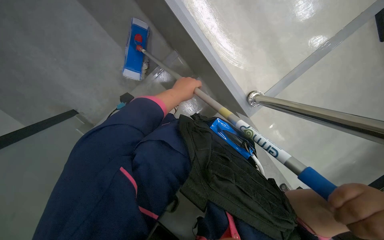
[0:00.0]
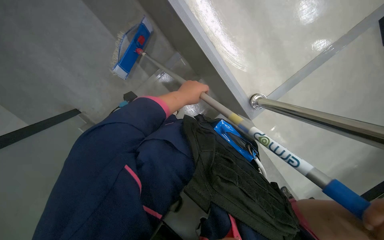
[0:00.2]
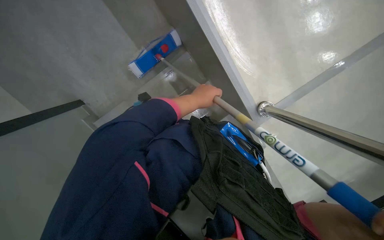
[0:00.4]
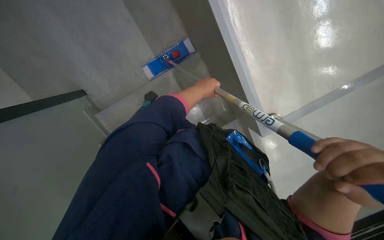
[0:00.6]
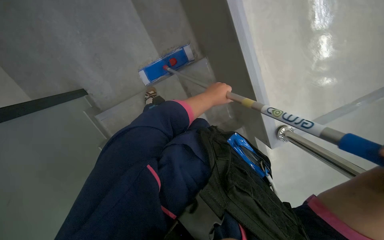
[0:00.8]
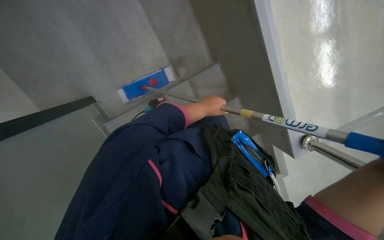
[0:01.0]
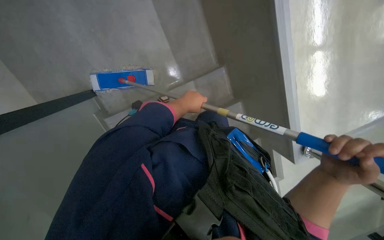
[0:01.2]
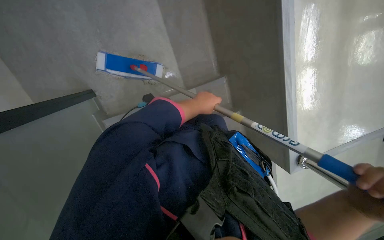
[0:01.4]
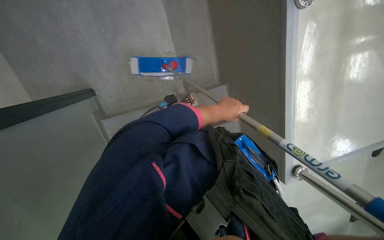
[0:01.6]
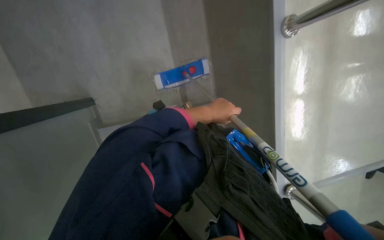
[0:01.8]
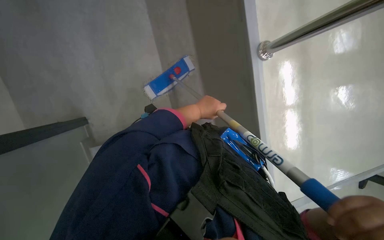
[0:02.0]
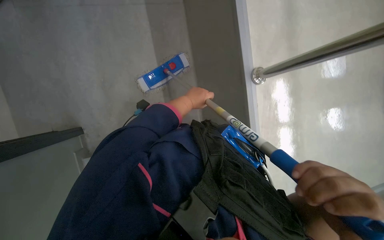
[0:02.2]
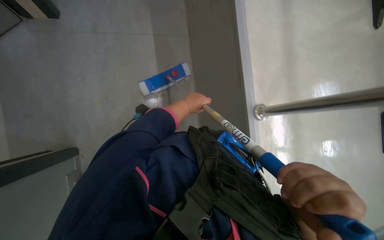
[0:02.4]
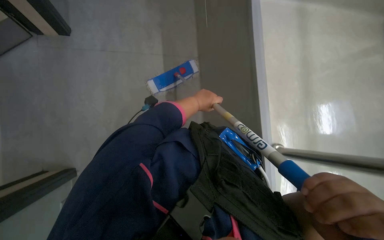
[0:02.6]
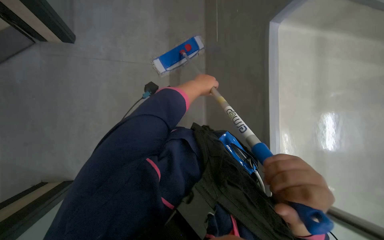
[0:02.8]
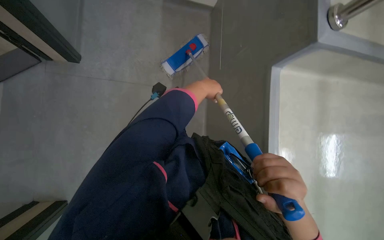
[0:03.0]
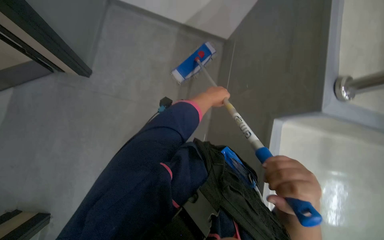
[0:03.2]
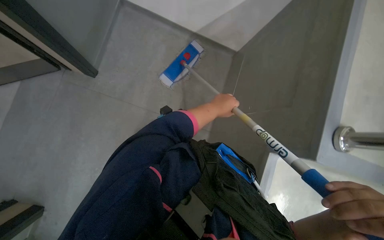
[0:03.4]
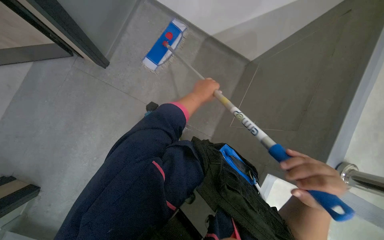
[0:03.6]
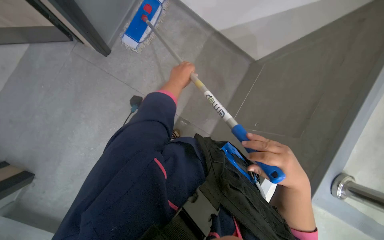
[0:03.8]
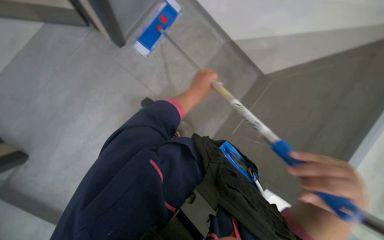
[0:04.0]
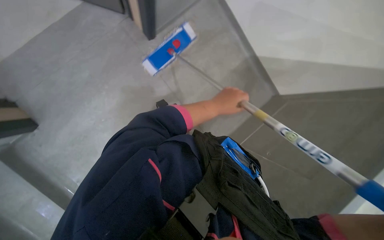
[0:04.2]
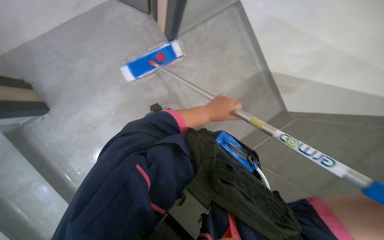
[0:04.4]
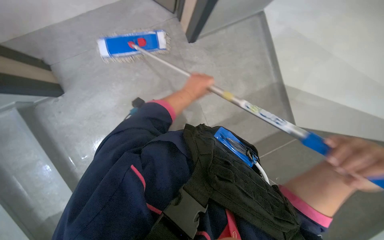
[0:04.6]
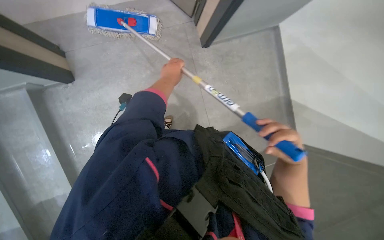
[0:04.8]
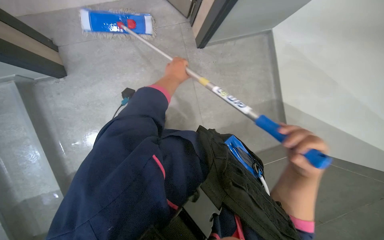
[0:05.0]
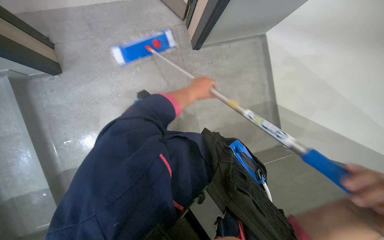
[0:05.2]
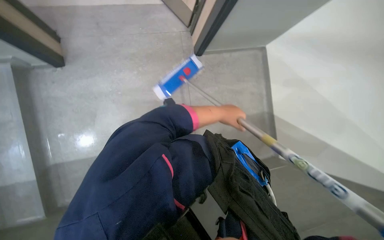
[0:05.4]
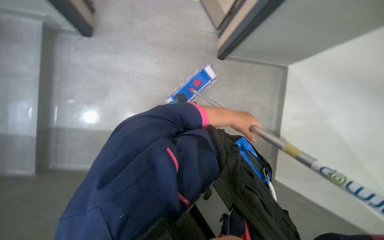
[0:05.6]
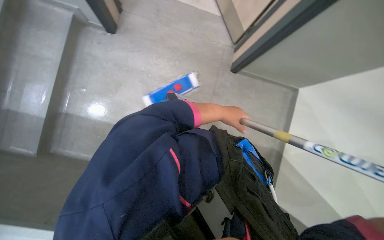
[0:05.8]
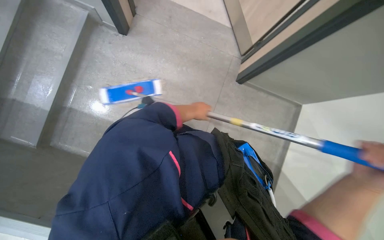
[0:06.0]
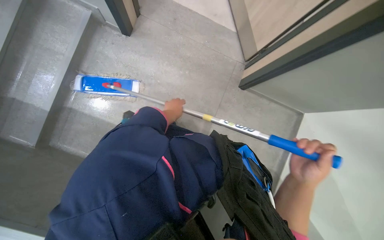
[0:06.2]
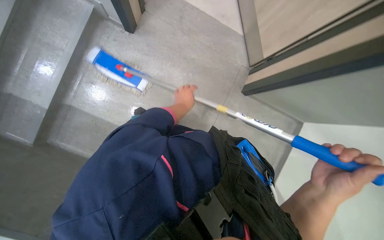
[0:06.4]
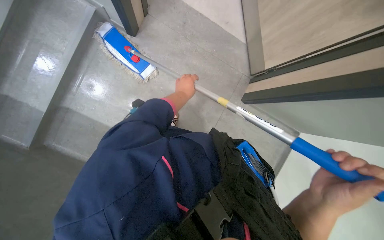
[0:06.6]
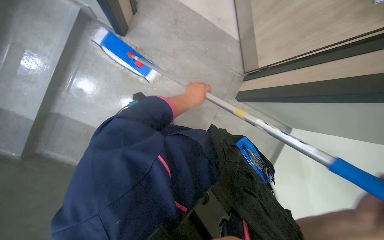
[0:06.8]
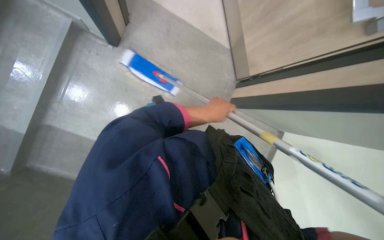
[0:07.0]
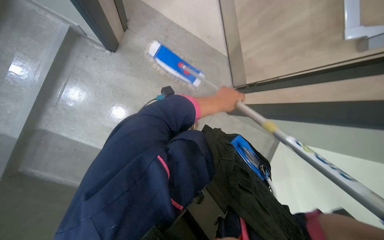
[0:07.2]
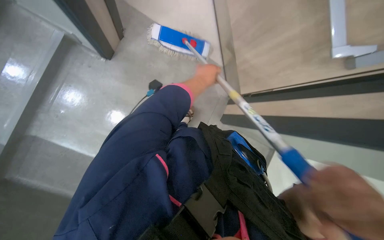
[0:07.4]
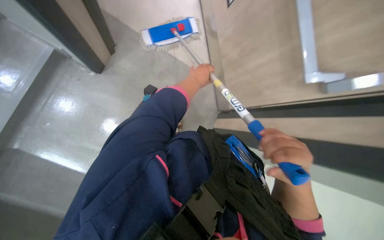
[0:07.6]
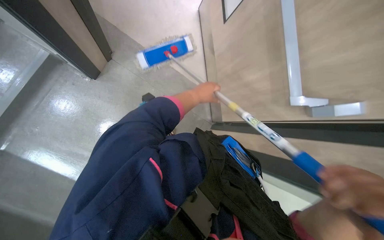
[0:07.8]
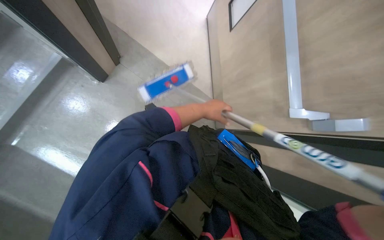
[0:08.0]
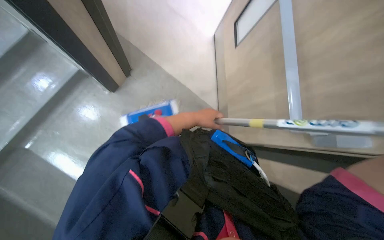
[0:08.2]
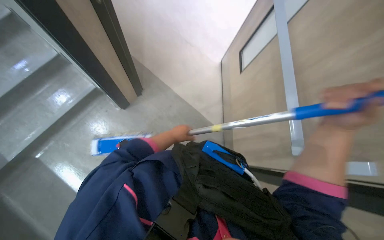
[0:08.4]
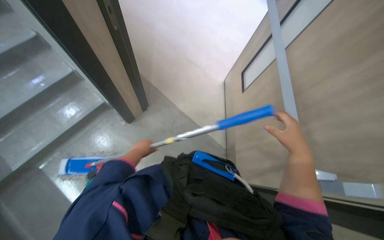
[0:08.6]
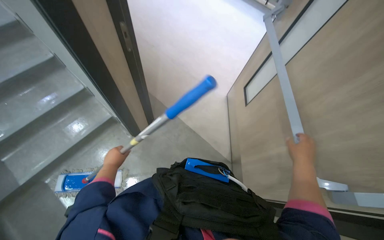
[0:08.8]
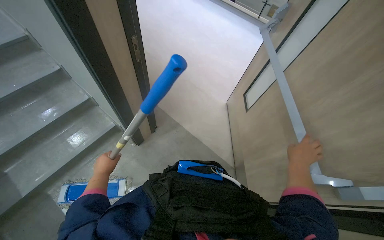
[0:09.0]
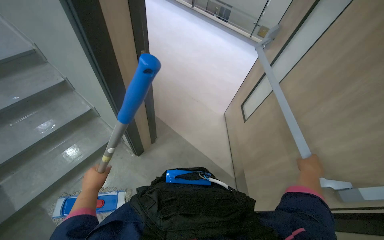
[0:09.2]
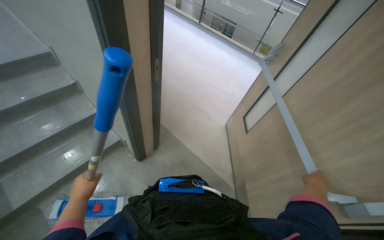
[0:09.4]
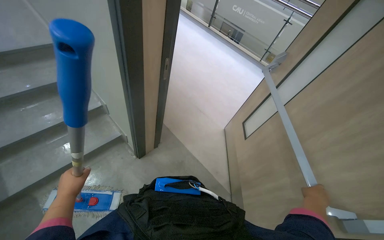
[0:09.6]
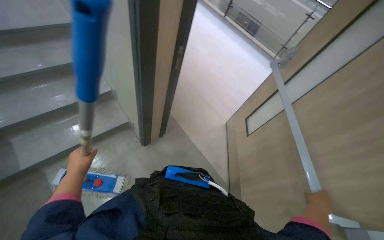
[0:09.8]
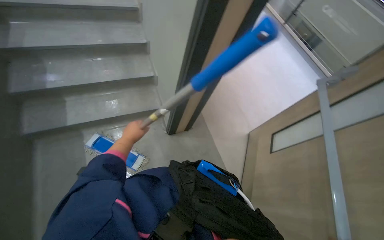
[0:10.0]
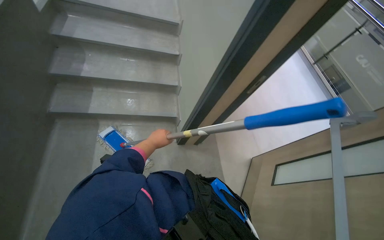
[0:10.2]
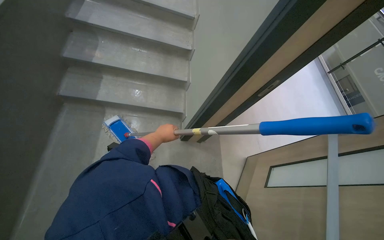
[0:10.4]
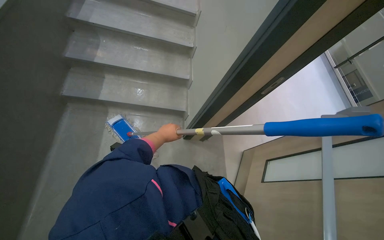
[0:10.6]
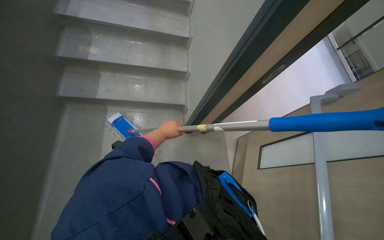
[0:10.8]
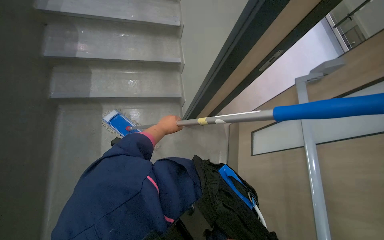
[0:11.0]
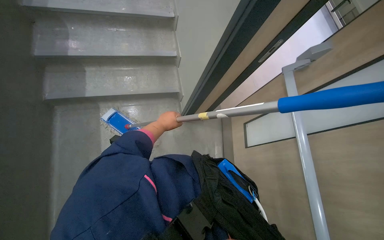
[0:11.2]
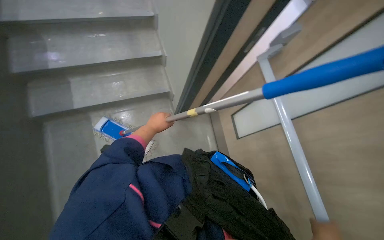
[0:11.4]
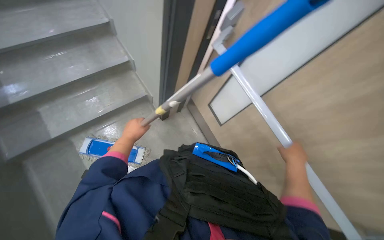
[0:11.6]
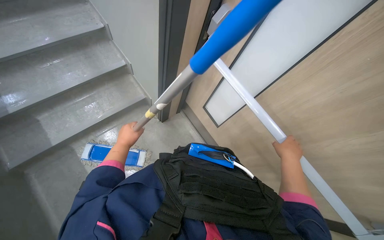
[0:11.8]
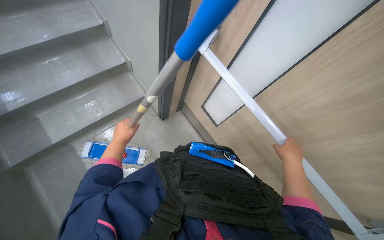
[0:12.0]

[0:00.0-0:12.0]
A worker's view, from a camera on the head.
Job: mopping floor.
The whole recording: Mopping stairs. The worker mops the stairs with a long-handled mop.
0:01.6 to 0:03.0: The left hand travels up the picture by roughly 10 cm.
0:04.4 to 0:06.0: Everything in view rotates roughly 50 degrees clockwise.
0:06.0 to 0:07.6: The left hand goes about 40 cm up the picture, and travels to the left and back again, about 5 cm each way.
0:07.6 to 0:09.0: The wearer looks approximately 40 degrees further upward. The left hand is displaced to the left and down the picture by some 30 cm.
0:09.0 to 0:10.4: The head turns to the left by roughly 50 degrees.
0:10.4 to 0:12.0: The camera pitches downward, by some 10 degrees. The scene turns about 40 degrees counterclockwise in the picture.

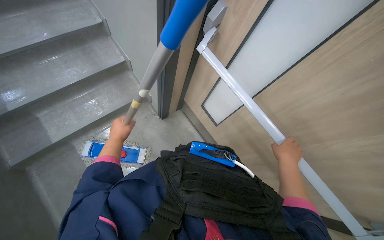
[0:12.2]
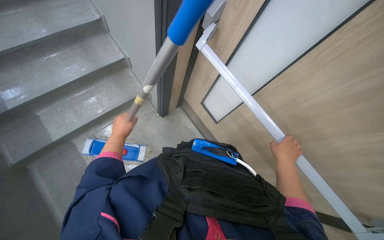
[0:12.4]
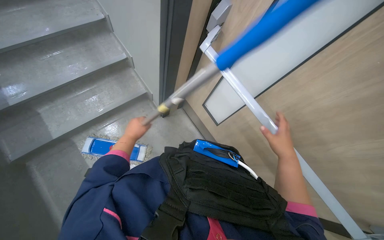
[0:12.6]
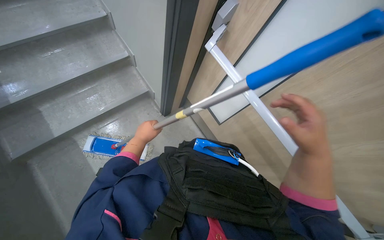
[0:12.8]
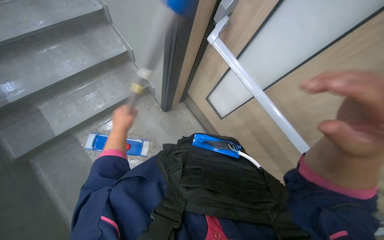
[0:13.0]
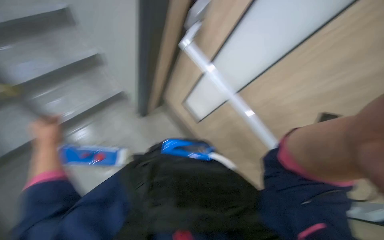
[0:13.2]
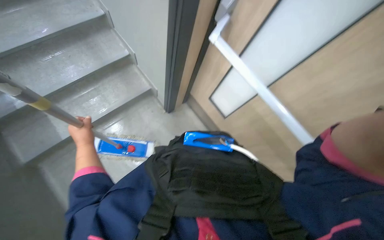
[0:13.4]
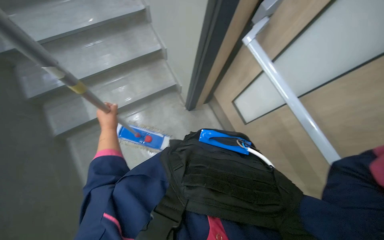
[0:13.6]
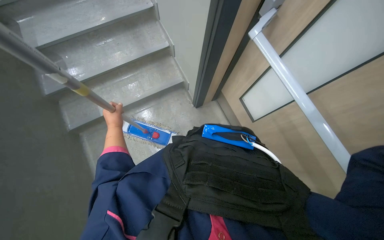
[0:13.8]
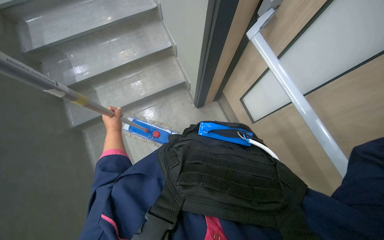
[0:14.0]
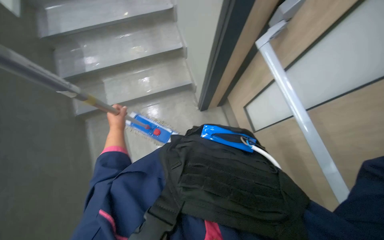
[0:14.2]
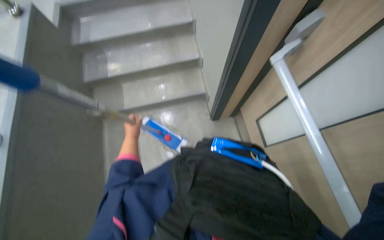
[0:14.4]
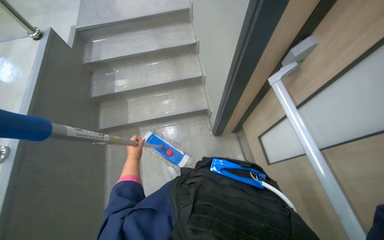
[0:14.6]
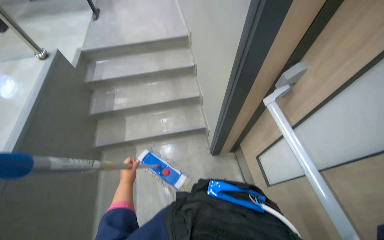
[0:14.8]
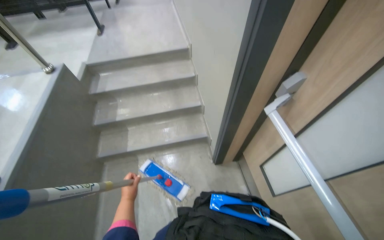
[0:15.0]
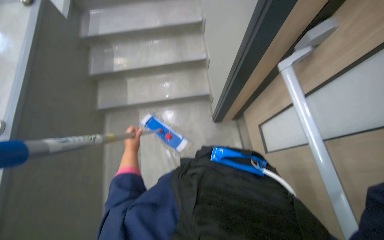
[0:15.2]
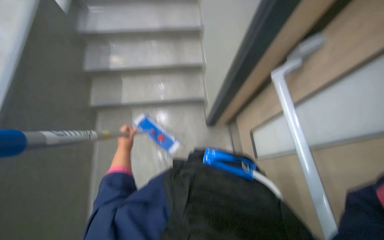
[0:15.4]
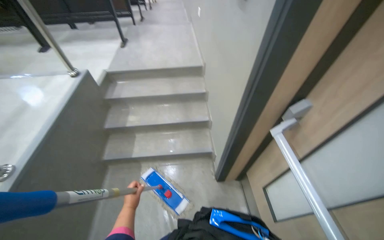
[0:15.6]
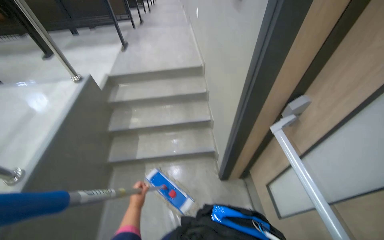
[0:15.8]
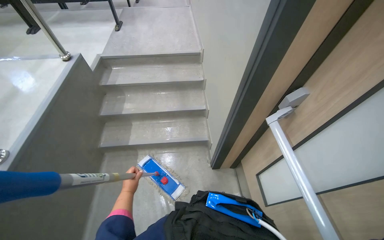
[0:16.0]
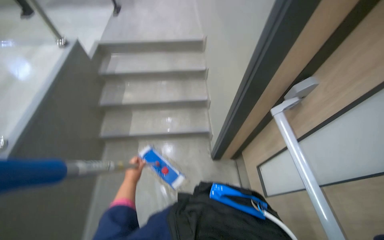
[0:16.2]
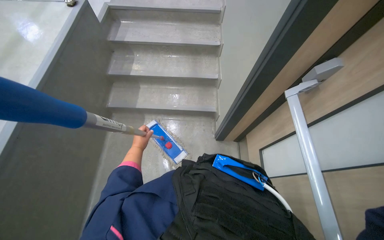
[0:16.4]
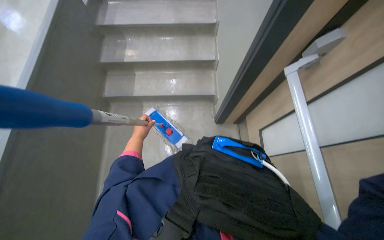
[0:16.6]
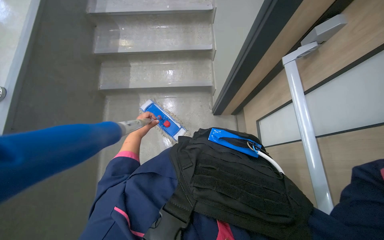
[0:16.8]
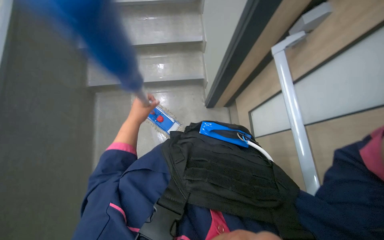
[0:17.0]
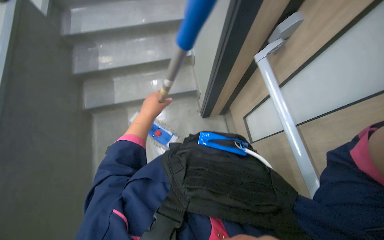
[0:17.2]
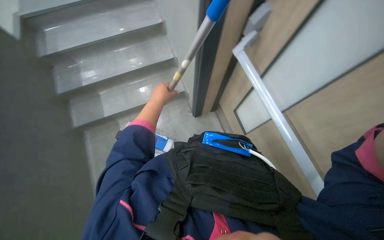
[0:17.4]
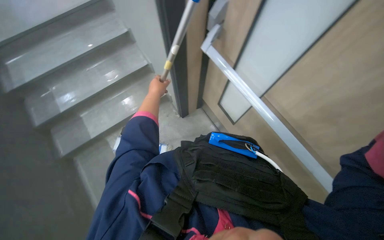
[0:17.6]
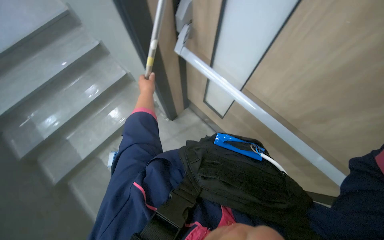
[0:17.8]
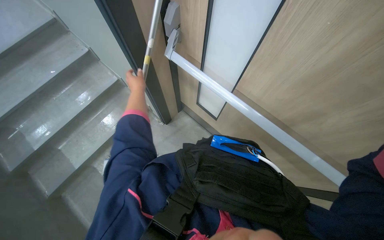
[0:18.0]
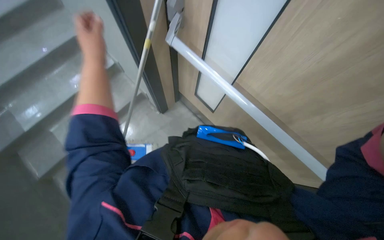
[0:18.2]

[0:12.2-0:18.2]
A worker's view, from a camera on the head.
Job: mopping floor.
The whole recording: Mopping stairs. The worker mops the stairs with a long-handled mop.
0:12.2 to 0:13.8: The left hand goes to the left and returns, about 10 cm each way.
0:13.8 to 0:15.2: The left hand moves down the picture, about 10 cm.
0:16.6 to 0:18.2: The wearer looks about 45 degrees further to the right.

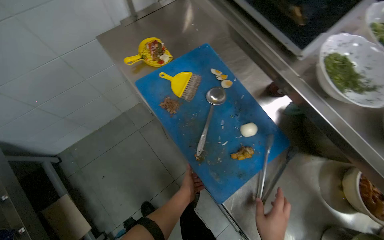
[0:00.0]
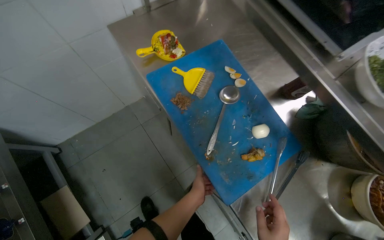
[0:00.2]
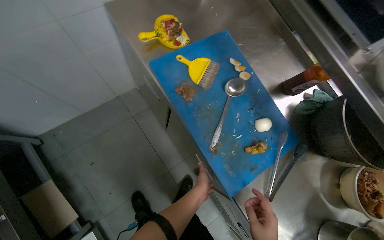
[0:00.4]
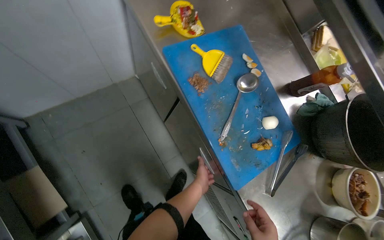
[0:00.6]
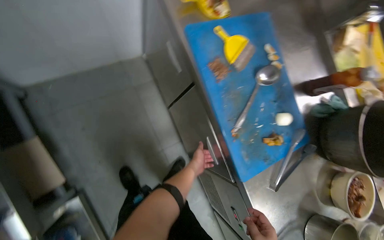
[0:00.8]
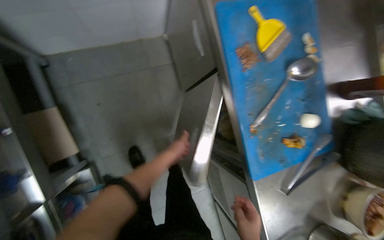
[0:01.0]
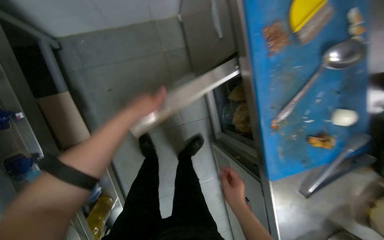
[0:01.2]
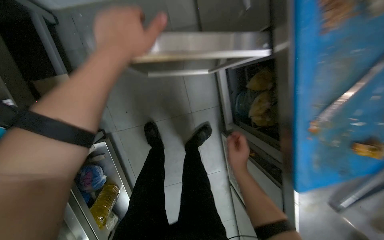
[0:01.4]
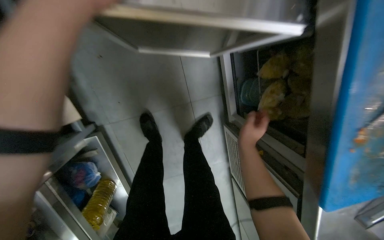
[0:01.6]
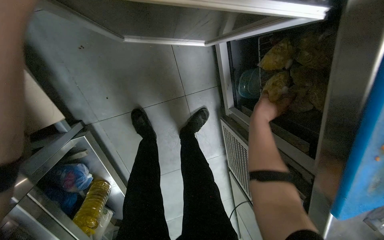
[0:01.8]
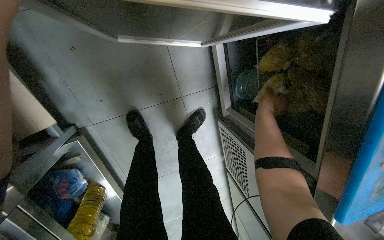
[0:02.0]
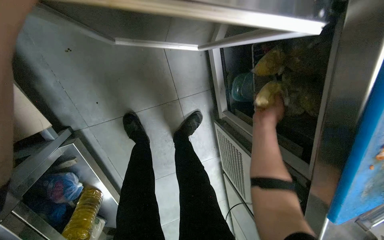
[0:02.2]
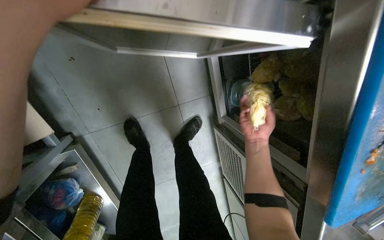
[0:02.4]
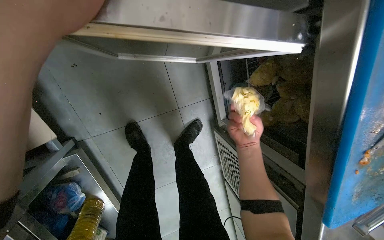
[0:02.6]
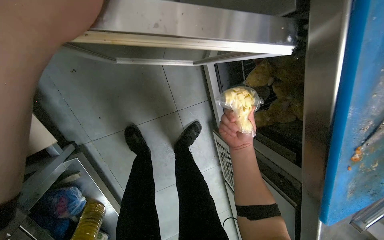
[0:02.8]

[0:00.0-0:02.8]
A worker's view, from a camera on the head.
Job: cooking food.
The whole recording: Adding ingredients to pan for cooking. The worker adds various ingredients from containers and bags into a pan on the stove for cooking.
0:00.0 to 0:01.4: The camera pitches downward, by approximately 20 degrees. Everything in view rotates some 30 degrees clockwise.
0:01.4 to 0:02.8: The right hand moves up the picture, about 15 cm.
